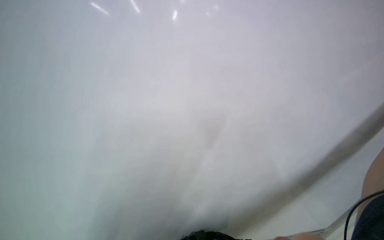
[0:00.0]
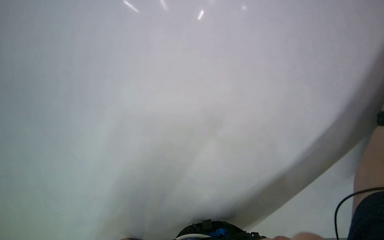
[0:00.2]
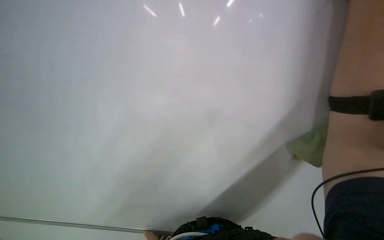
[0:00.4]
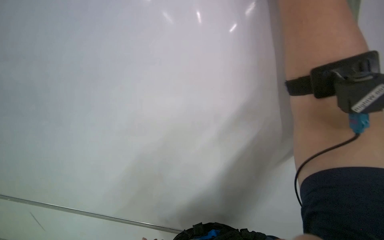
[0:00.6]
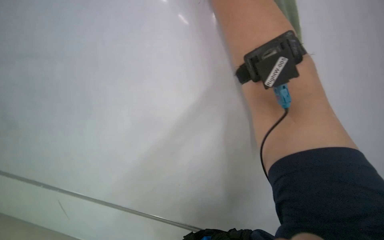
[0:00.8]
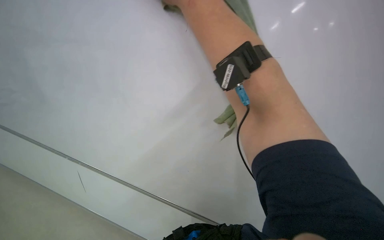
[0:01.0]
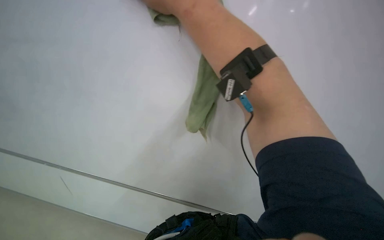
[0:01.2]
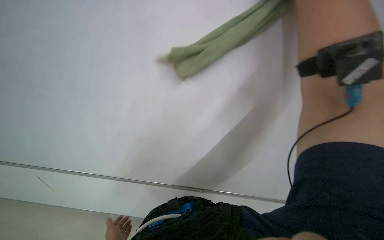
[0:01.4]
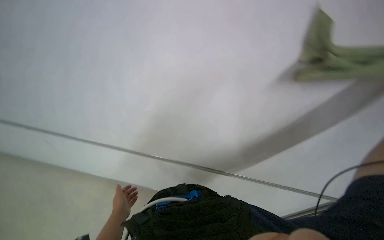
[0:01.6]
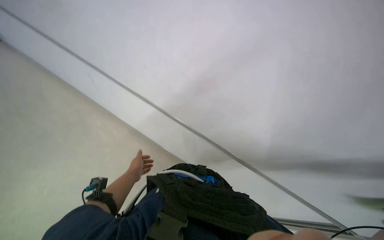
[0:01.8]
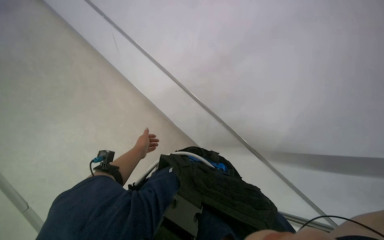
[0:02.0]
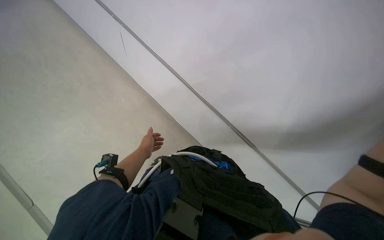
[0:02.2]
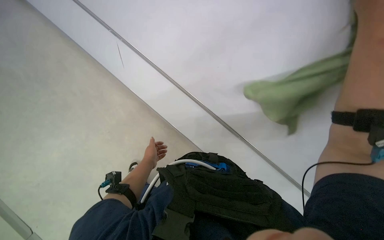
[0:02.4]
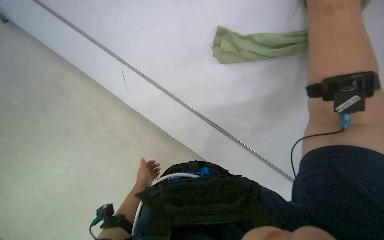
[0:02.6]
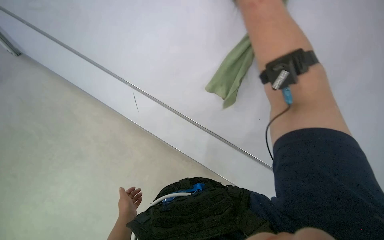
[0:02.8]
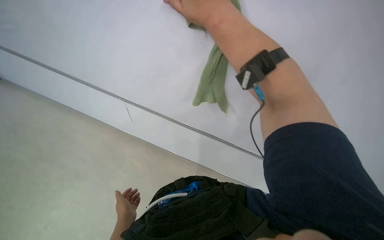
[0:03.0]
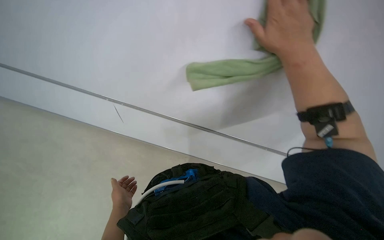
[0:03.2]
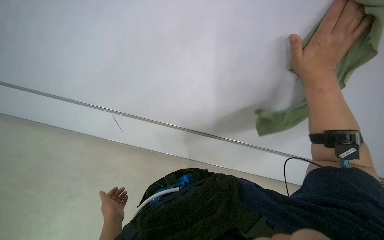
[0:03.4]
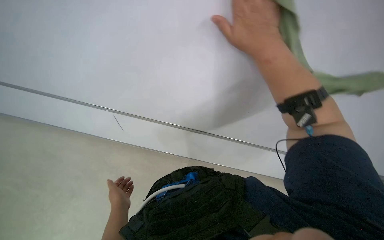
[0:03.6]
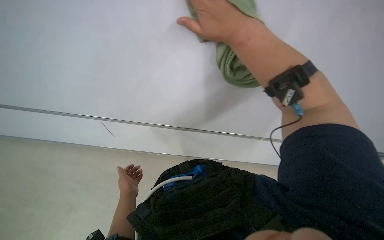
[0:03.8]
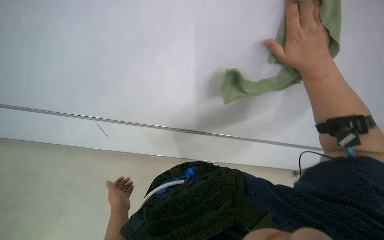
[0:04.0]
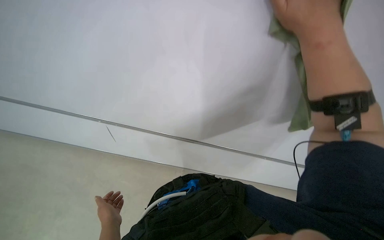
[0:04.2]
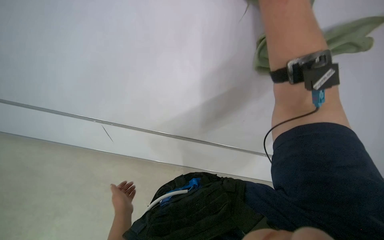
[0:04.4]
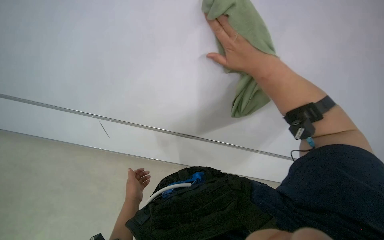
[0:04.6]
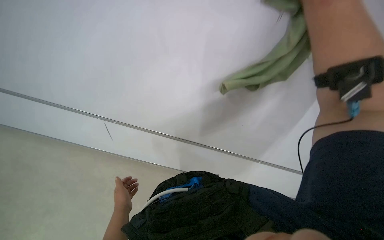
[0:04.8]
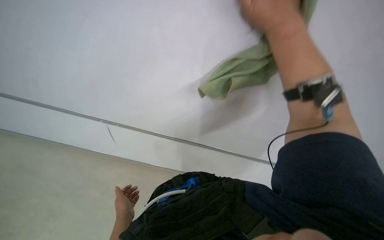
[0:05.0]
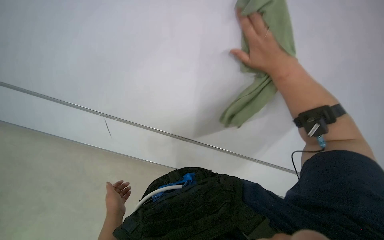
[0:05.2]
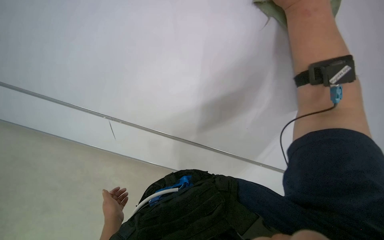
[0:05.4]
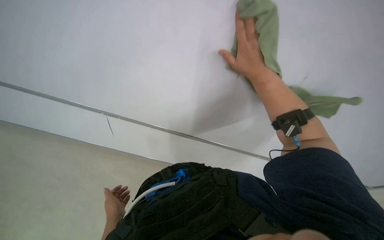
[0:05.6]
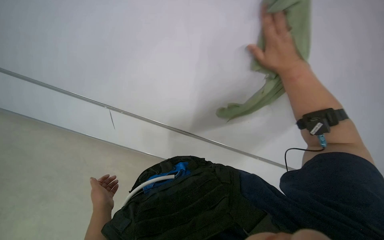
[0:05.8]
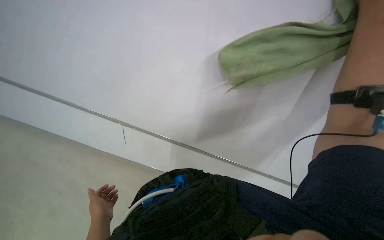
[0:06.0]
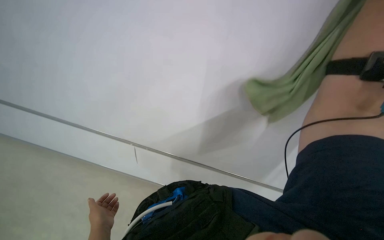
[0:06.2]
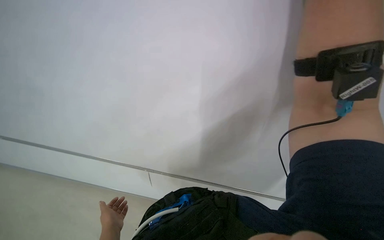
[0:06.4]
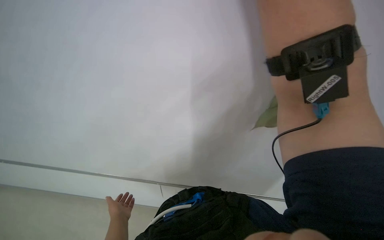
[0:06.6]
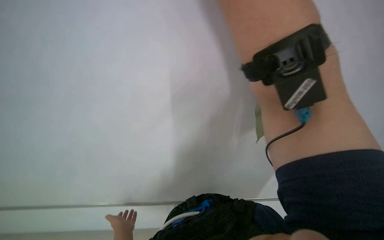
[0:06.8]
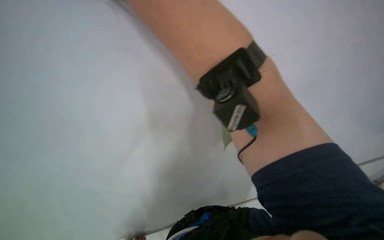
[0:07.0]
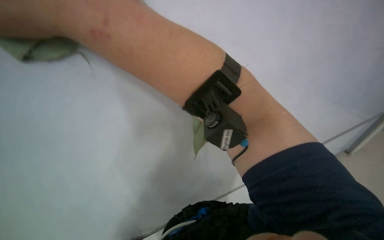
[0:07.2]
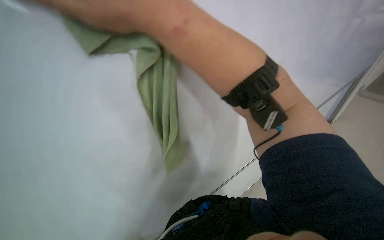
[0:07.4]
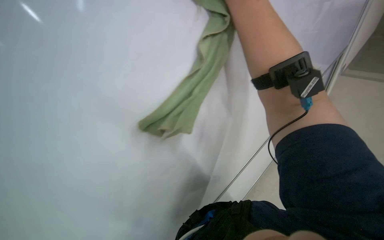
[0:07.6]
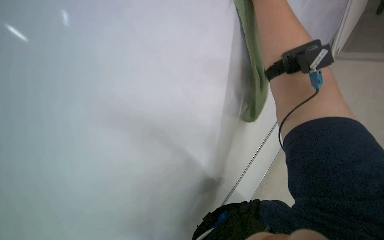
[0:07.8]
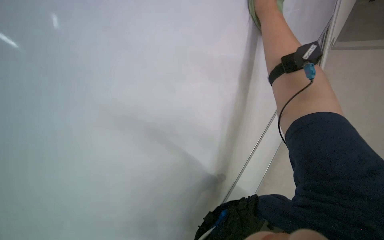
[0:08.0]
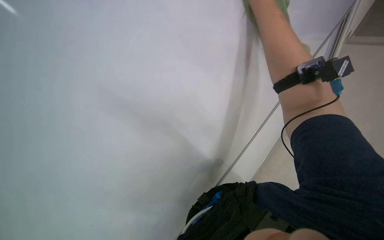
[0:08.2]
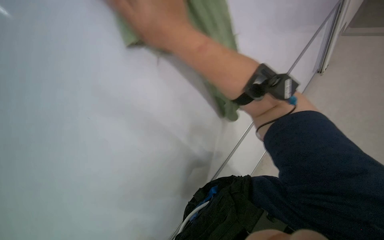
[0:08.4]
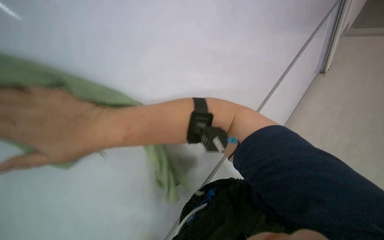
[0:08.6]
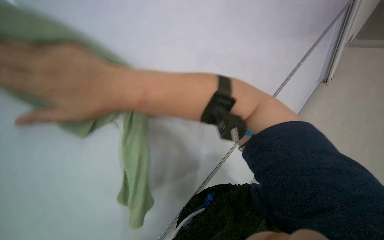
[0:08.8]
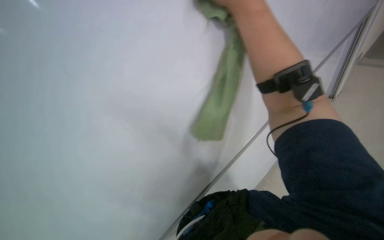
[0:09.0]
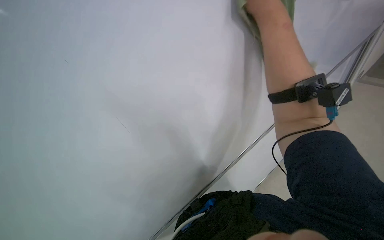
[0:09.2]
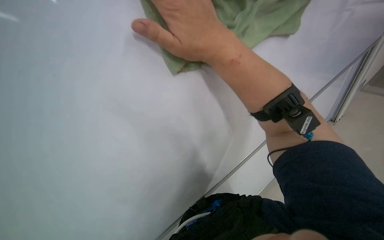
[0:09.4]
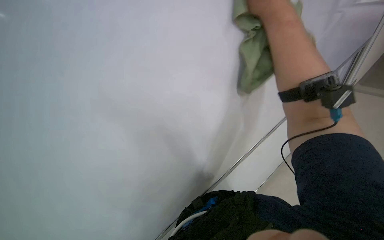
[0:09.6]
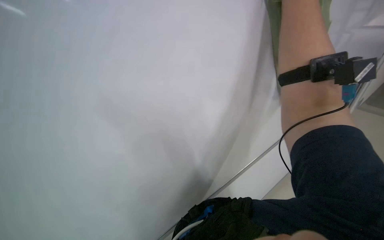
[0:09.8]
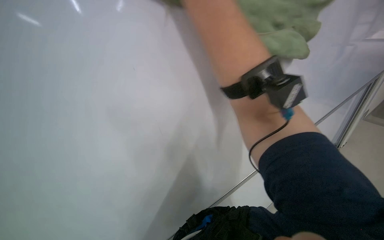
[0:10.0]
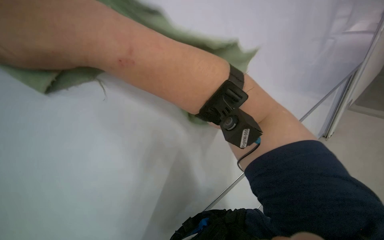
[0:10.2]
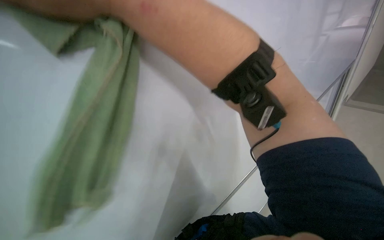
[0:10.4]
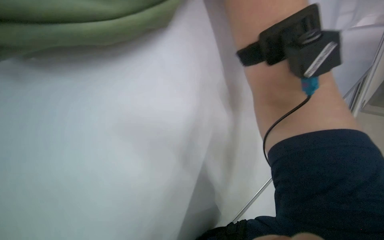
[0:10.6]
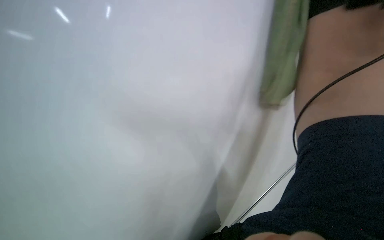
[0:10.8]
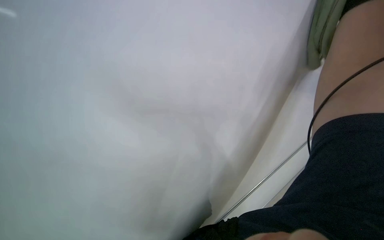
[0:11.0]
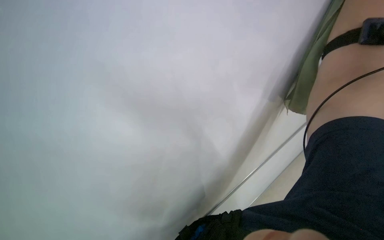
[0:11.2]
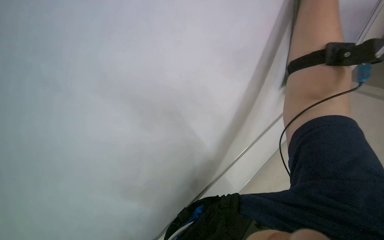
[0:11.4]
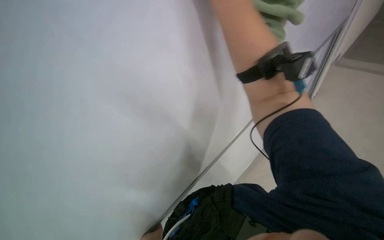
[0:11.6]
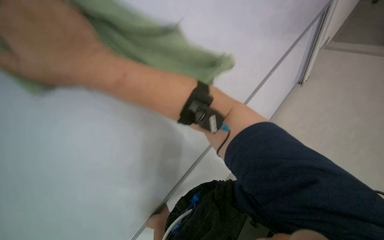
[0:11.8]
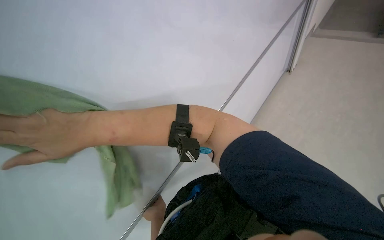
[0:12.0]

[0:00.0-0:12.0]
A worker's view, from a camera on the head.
Job: wiping surfaces.
The whole recording: Wiping white surfaces with cloth. The worker wipes white surfaces with a green cloth.
0:00.0 to 0:01.6: The head turns to the left by about 20 degrees.

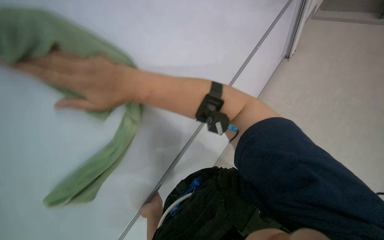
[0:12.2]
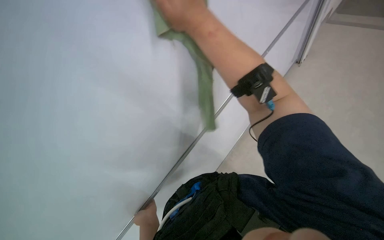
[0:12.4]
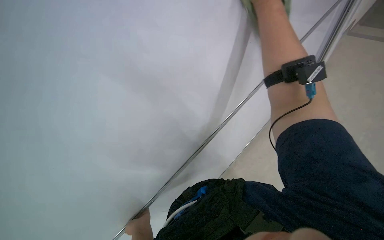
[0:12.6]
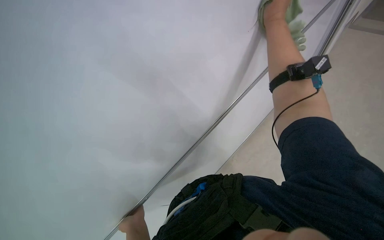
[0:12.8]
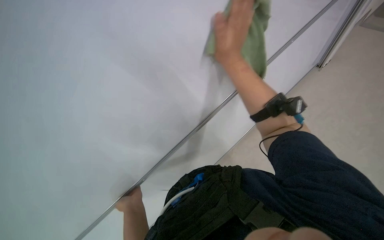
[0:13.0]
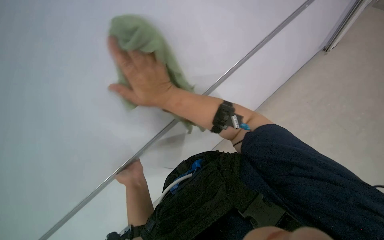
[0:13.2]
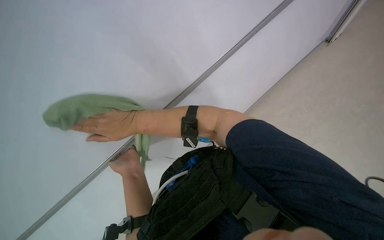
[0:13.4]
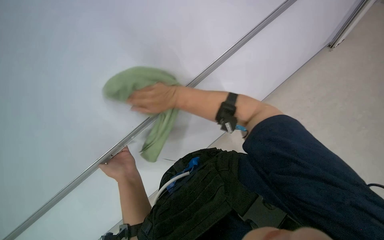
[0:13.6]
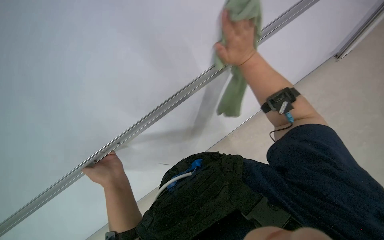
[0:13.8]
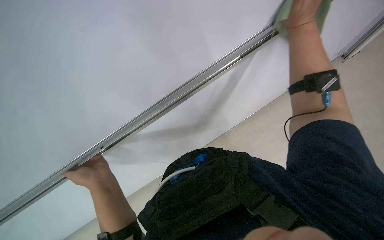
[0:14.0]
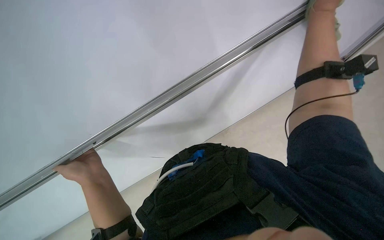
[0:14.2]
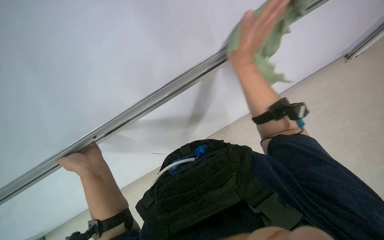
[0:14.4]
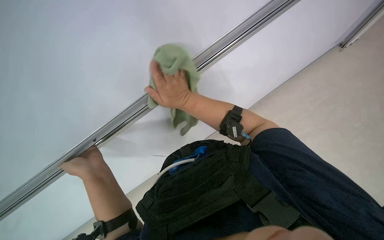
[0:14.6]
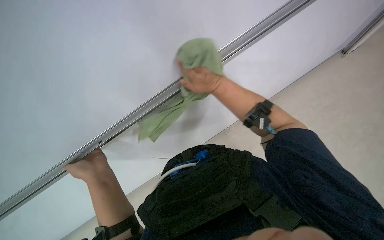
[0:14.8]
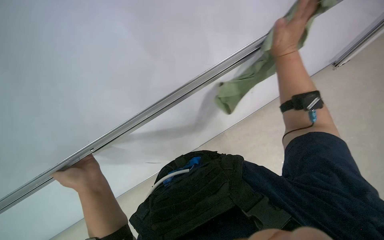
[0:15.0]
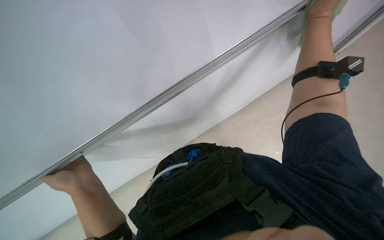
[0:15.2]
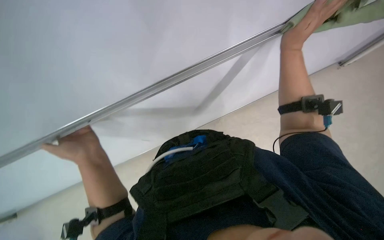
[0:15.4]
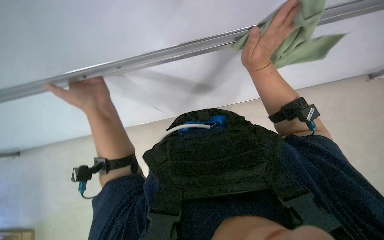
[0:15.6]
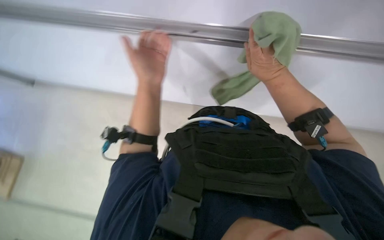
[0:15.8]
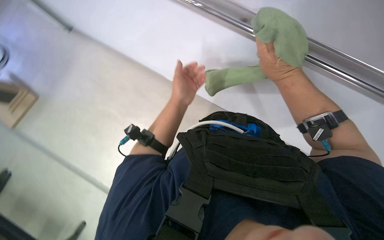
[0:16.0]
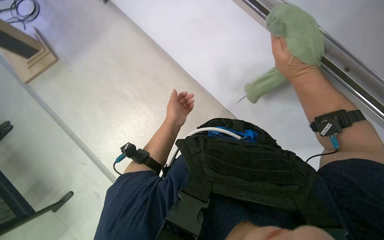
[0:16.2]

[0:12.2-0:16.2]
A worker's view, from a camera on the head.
Job: wiping surfaces.
The whole recording: Wiping white surfaces with cloth. The worker wipes white surfaces with a green cloth.
0:12.2 to 0:13.6: The view tips downward by about 20 degrees. The scene rotates clockwise by roughly 35 degrees.
0:14.8 to 0:16.2: The view tilts about 15 degrees downward. Everything in view rotates roughly 40 degrees clockwise.

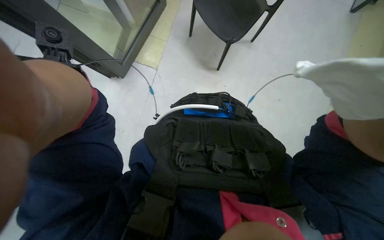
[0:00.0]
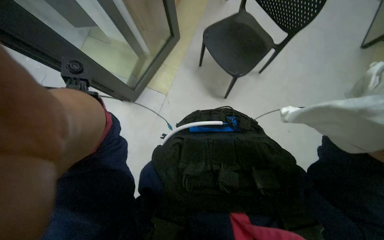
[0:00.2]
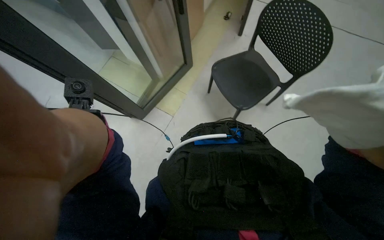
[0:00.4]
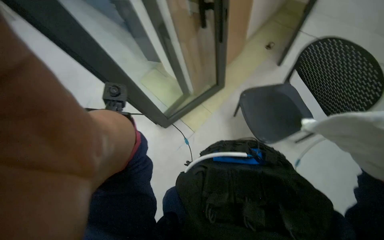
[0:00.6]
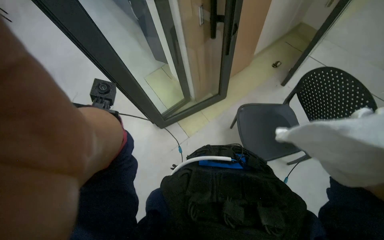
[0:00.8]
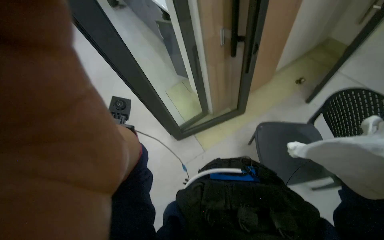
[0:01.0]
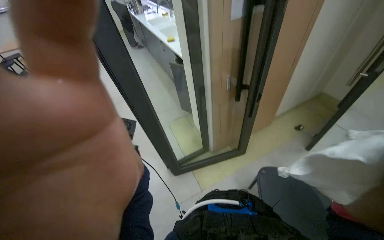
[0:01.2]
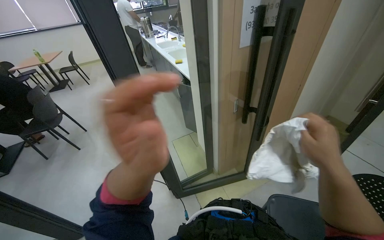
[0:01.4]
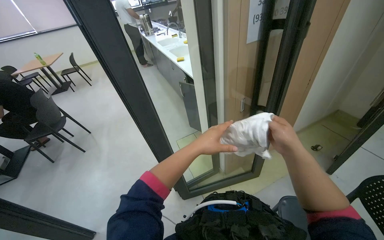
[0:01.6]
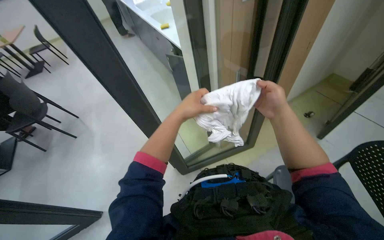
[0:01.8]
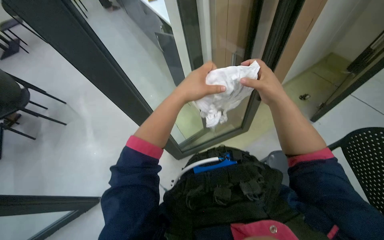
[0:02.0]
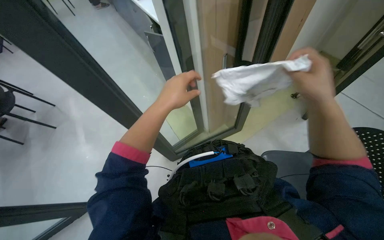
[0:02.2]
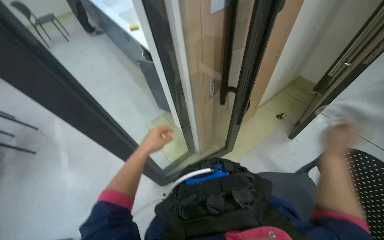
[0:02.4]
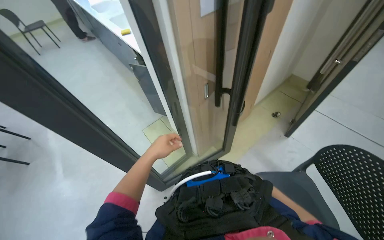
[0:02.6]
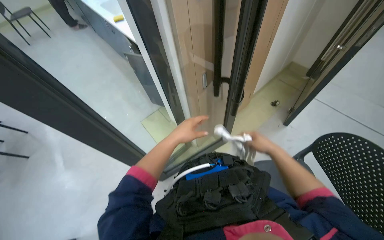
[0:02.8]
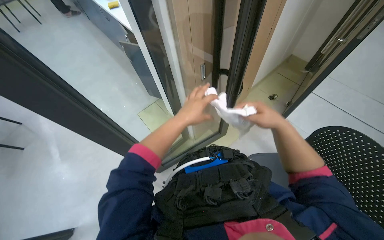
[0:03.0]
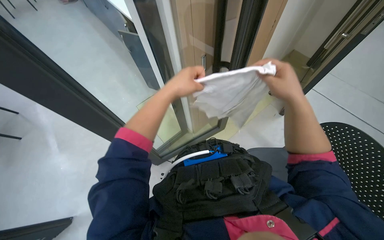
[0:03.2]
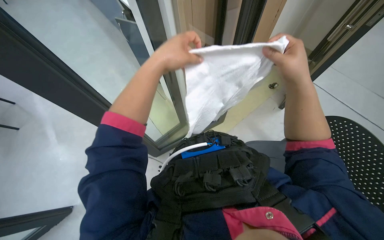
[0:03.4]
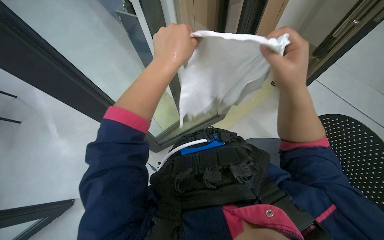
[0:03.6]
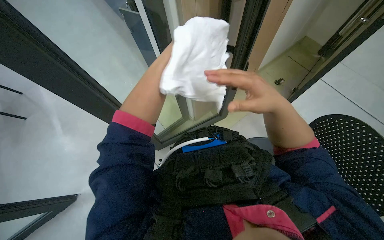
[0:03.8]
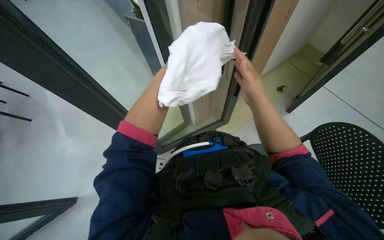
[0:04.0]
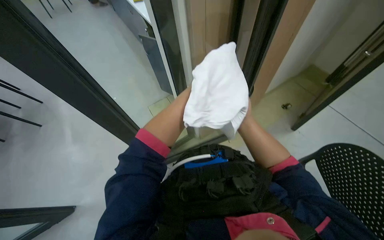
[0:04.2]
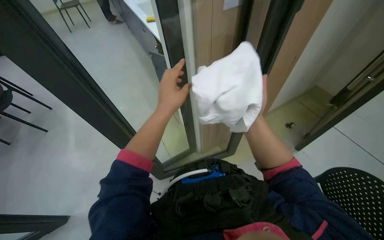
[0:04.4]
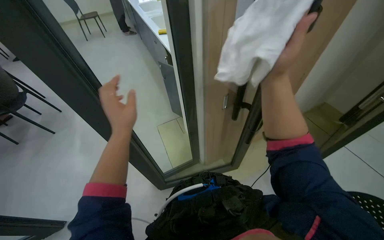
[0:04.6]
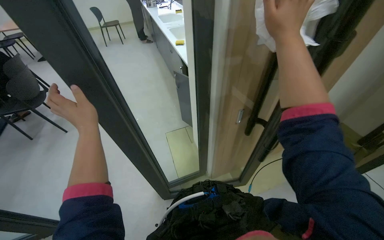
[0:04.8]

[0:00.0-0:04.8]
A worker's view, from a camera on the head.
Job: wiping surfaces.
The whole recording: Wiping door frame and handle. The worker wipes the door frame and handle with a white cloth.
0:00.0 to 0:01.6: The wearer looks some 25 degrees further to the left. The camera pitches upward, by about 40 degrees.
0:01.6 to 0:03.2: The wearer's head swings about 20 degrees to the right. The view tips downward by some 20 degrees.
0:03.2 to 0:04.8: The wearer looks about 15 degrees further upward. The left hand heads to the left and down the picture, covering approximately 25 cm, while the right hand travels up the picture and to the left by roughly 25 cm.
